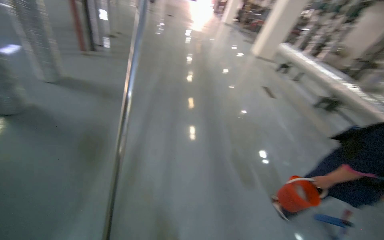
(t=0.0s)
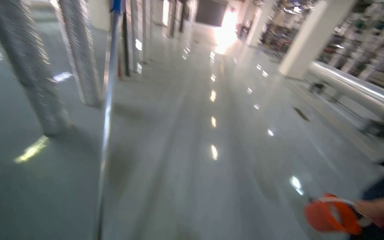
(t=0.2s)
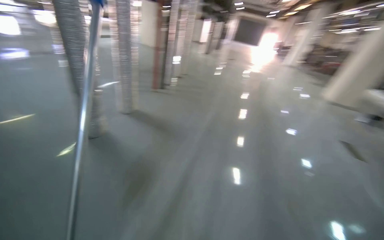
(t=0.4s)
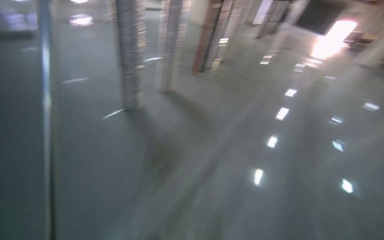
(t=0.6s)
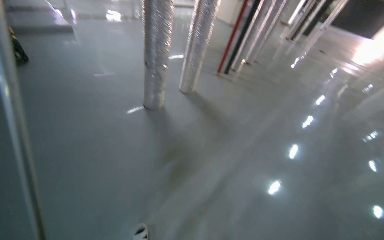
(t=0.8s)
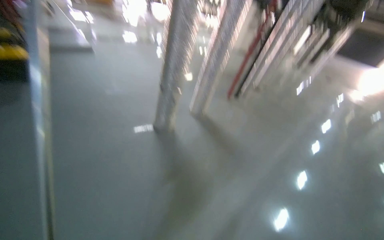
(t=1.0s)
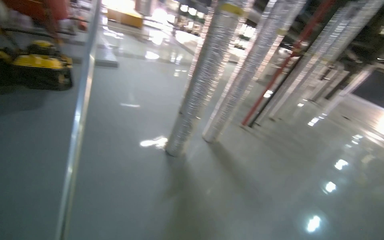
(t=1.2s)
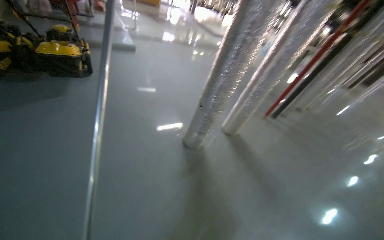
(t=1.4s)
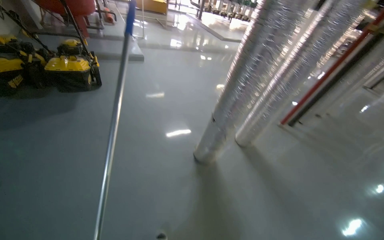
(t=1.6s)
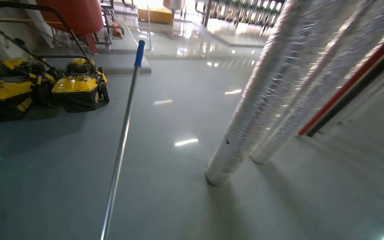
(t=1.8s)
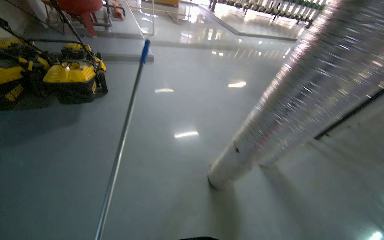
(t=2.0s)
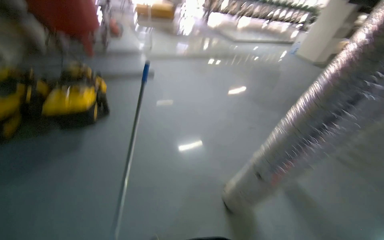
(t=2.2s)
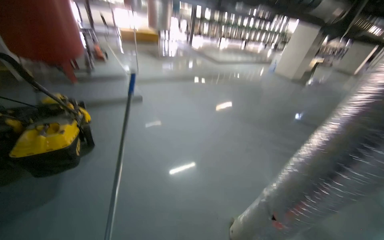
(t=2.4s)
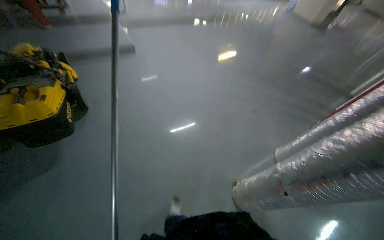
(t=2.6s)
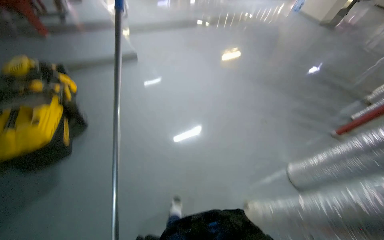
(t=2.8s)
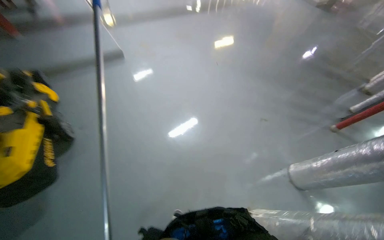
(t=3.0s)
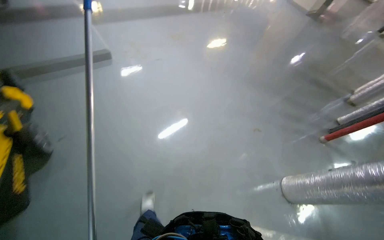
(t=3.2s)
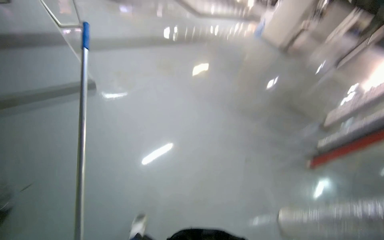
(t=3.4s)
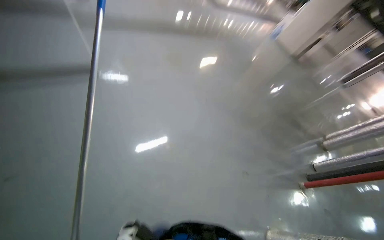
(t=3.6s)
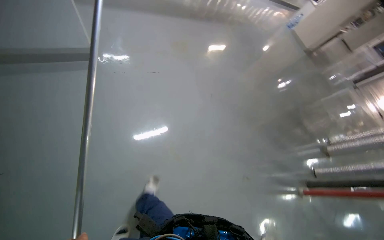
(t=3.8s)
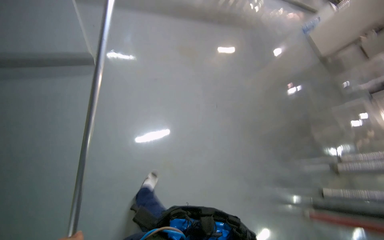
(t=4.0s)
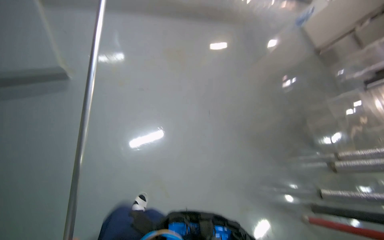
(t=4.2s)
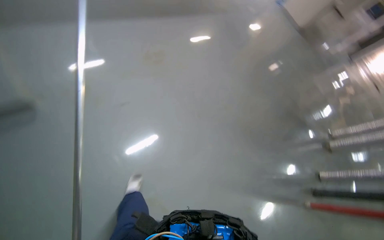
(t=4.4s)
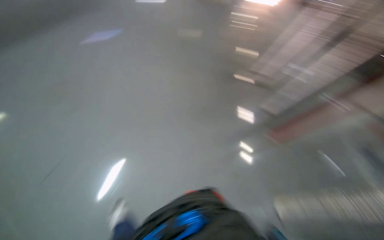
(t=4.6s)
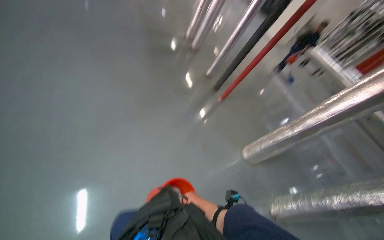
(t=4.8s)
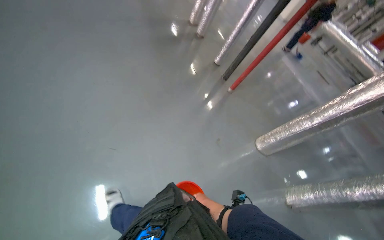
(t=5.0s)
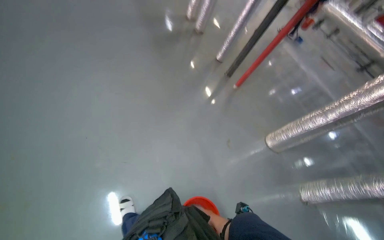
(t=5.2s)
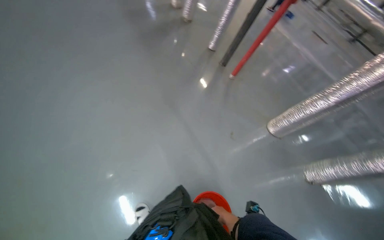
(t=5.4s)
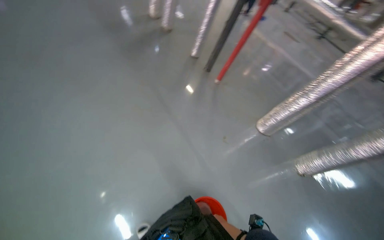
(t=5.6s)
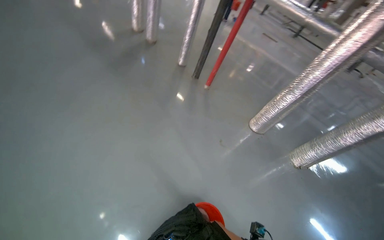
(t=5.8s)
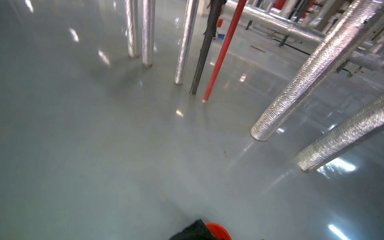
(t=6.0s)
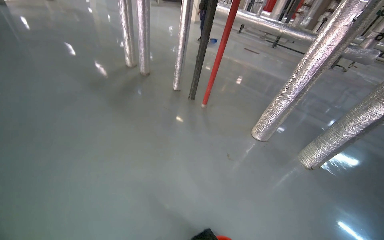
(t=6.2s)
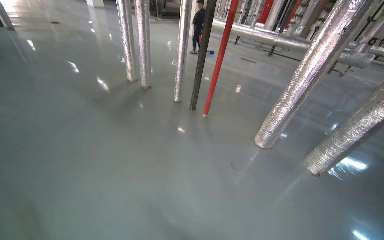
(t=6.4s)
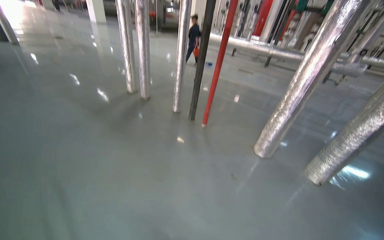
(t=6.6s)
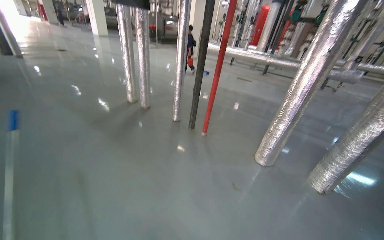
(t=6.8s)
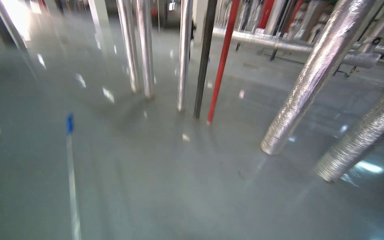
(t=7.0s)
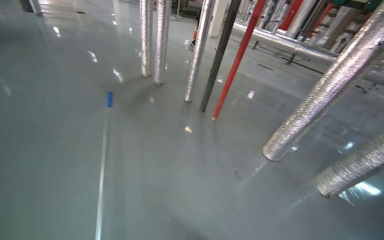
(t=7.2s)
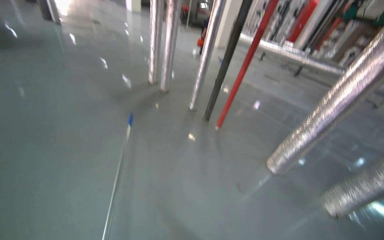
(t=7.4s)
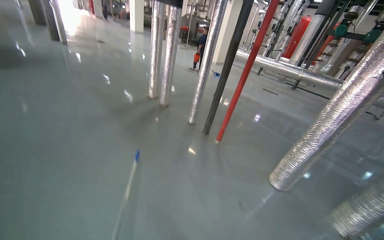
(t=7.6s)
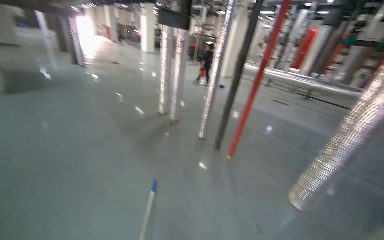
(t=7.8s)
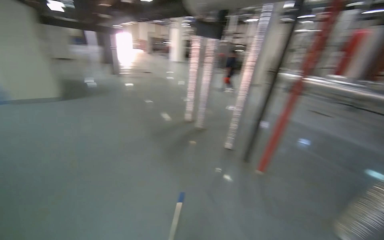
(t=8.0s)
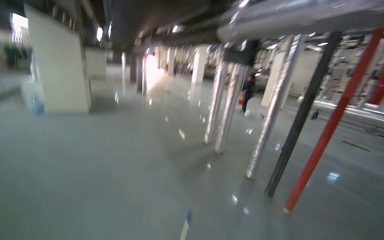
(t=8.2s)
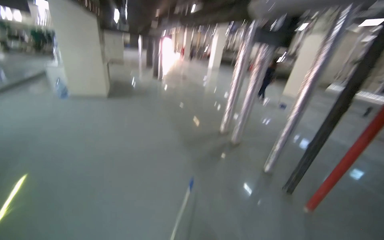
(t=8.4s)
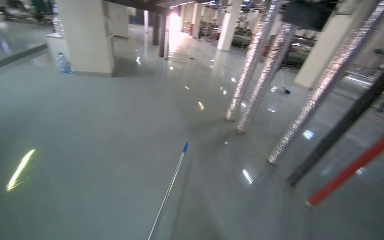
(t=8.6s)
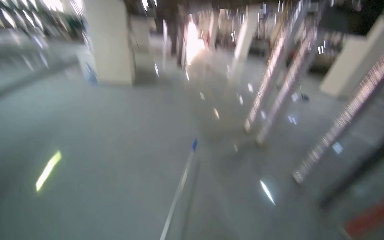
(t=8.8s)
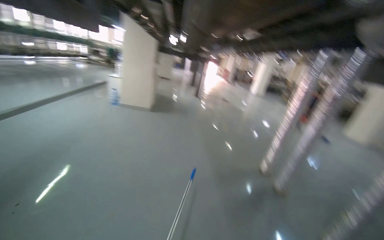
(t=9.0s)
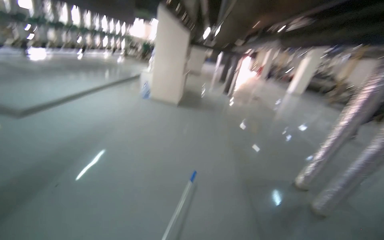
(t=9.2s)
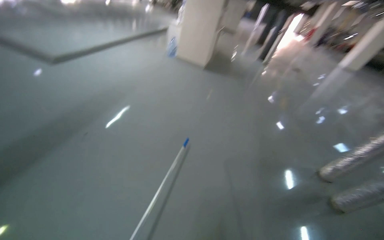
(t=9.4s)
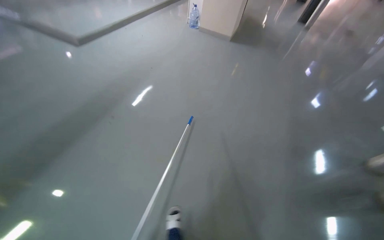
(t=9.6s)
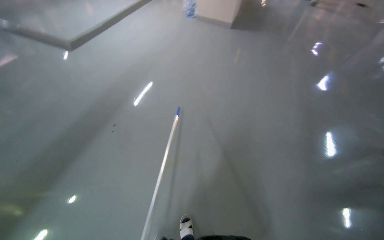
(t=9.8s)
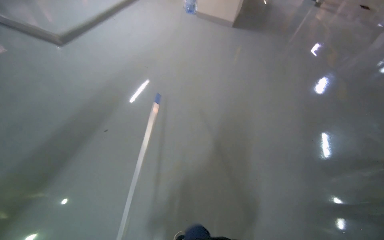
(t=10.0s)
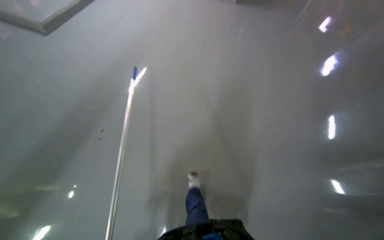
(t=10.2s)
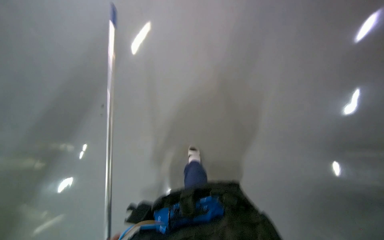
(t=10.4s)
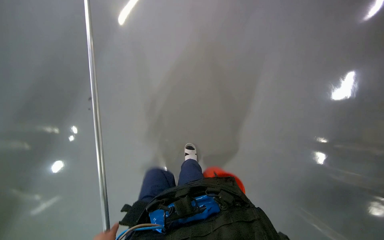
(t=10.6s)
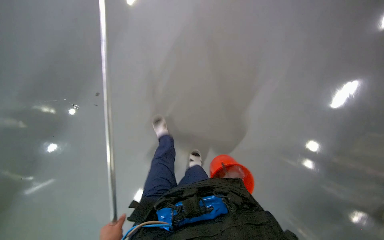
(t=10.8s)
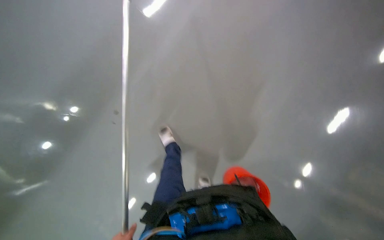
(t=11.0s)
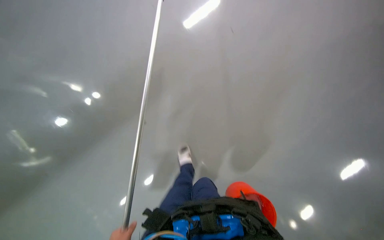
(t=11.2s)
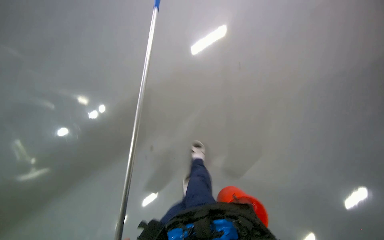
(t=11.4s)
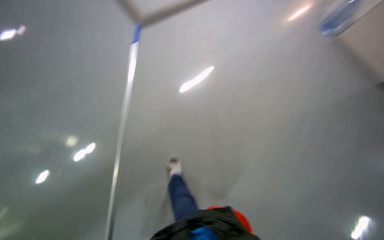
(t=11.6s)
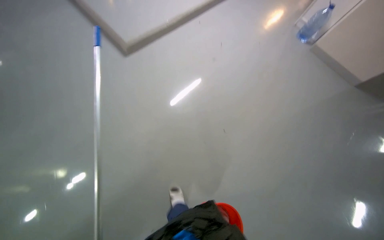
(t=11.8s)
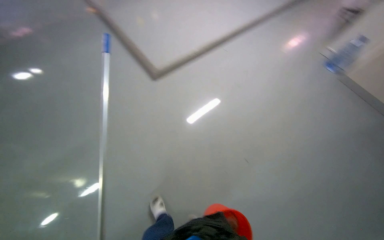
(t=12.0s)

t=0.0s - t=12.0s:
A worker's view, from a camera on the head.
Job: wiping surfaces.
The whole recording: Filling bucket and wiping window frames. The worker fills the bucket with water, carries it to the work area, and wipes the window frames.
t=3.0s - t=4.4s: The camera is carried about 1.5 m.
t=6.0s - t=7.6s: The view tilts some 15 degrees upward.
t=7.6s - t=9.0s: The wearer moves approximately 60 cm. The wearer looks some 40 degrees further to the left. The view tips upward by about 15 degrees.
t=9.0s - t=10.4s: The camera travels approximately 90 cm. The camera is aimed roughly 30 degrees further to the left. The wearer looks roughly 40 degrees further downward.
t=10.4s - t=12.0s: The view tilts about 30 degrees upward.

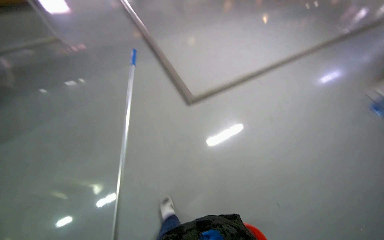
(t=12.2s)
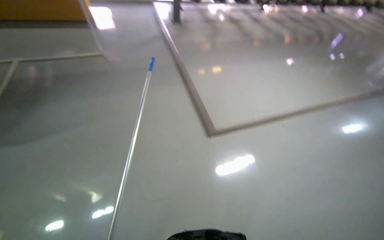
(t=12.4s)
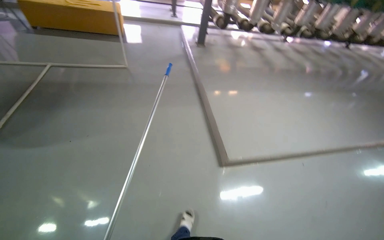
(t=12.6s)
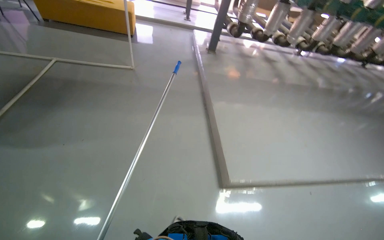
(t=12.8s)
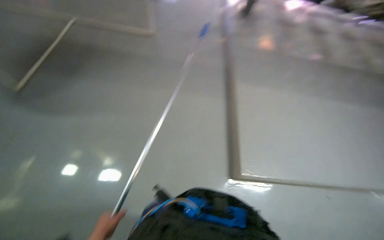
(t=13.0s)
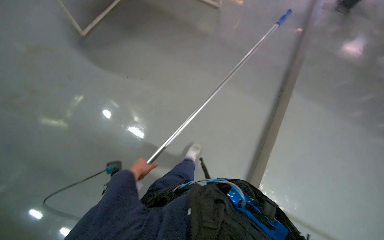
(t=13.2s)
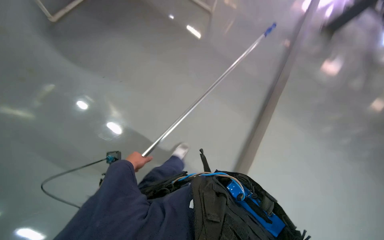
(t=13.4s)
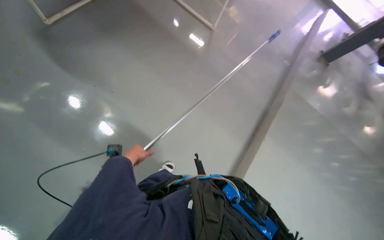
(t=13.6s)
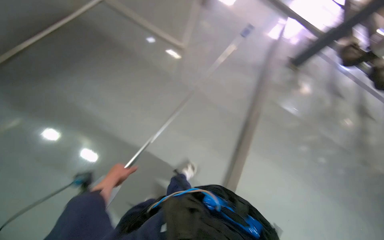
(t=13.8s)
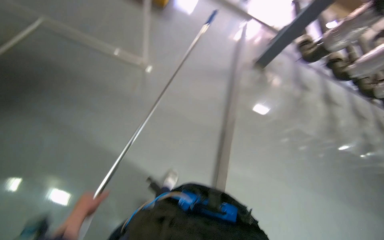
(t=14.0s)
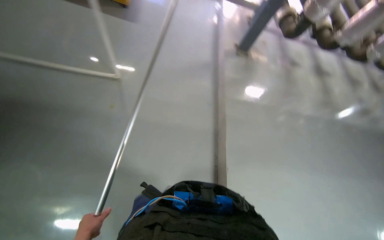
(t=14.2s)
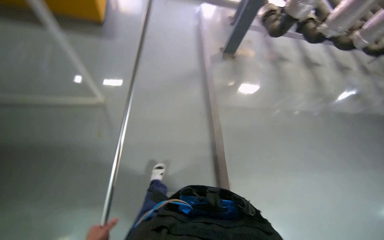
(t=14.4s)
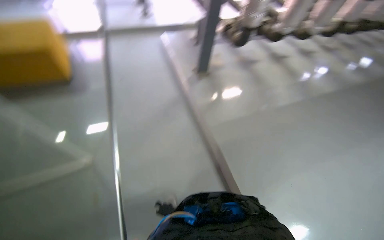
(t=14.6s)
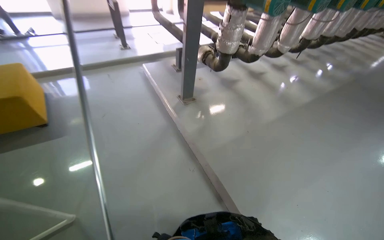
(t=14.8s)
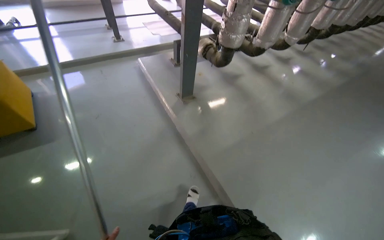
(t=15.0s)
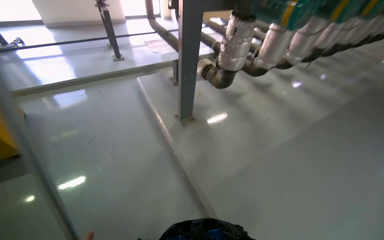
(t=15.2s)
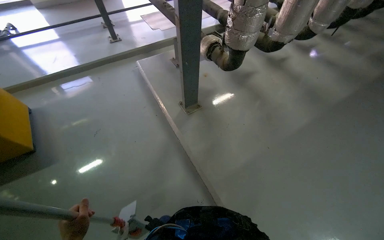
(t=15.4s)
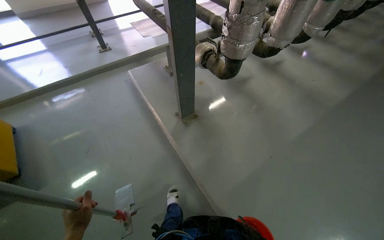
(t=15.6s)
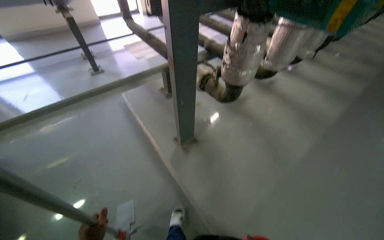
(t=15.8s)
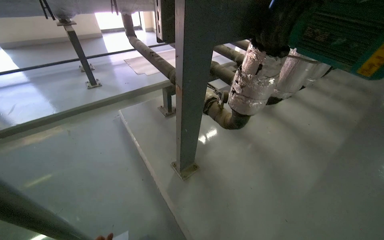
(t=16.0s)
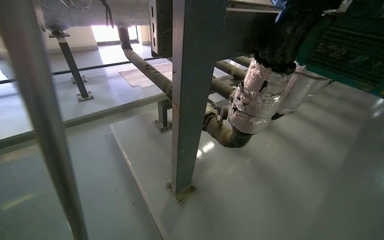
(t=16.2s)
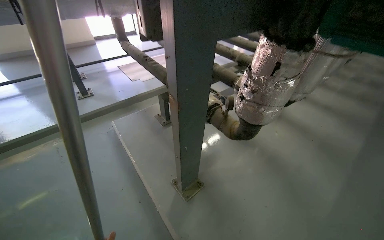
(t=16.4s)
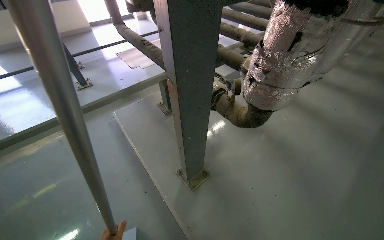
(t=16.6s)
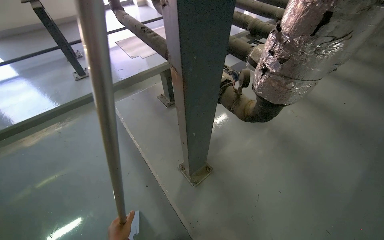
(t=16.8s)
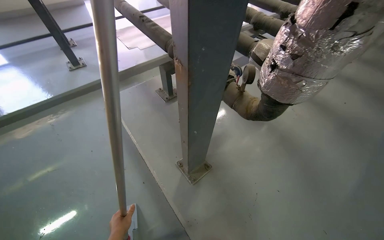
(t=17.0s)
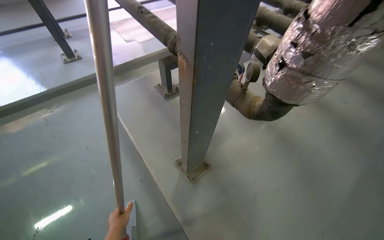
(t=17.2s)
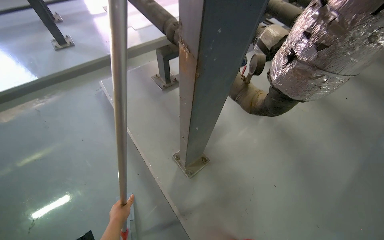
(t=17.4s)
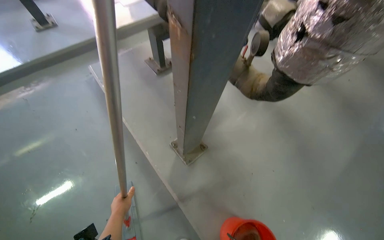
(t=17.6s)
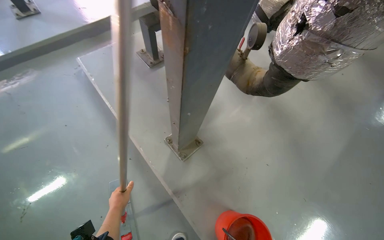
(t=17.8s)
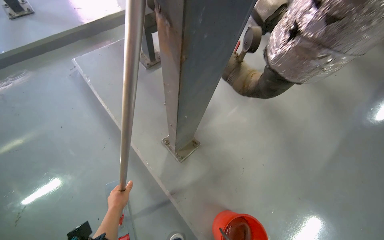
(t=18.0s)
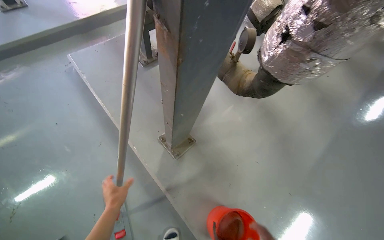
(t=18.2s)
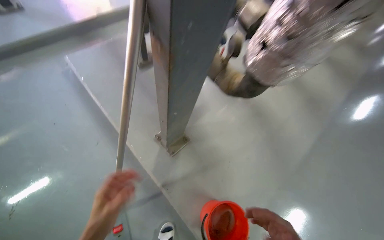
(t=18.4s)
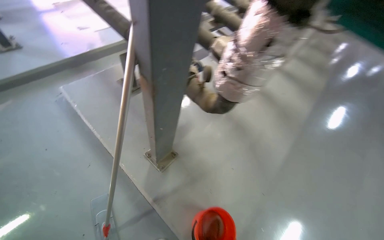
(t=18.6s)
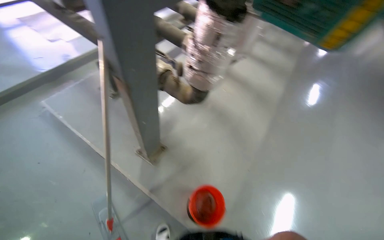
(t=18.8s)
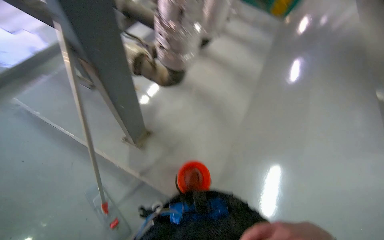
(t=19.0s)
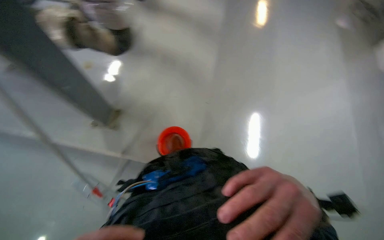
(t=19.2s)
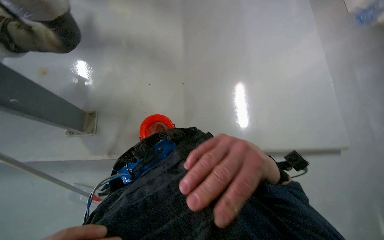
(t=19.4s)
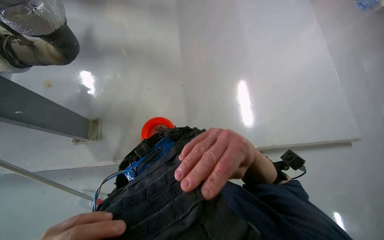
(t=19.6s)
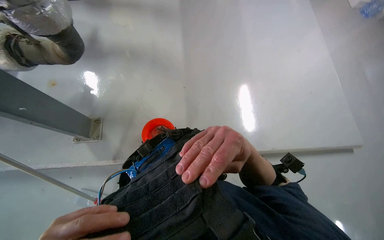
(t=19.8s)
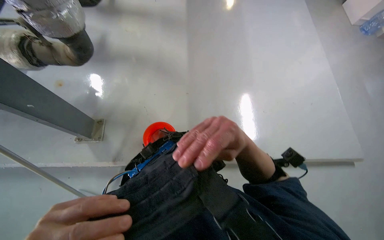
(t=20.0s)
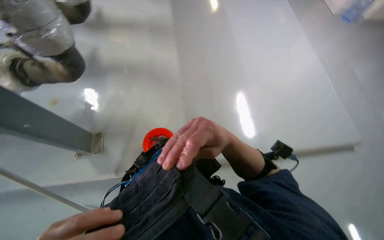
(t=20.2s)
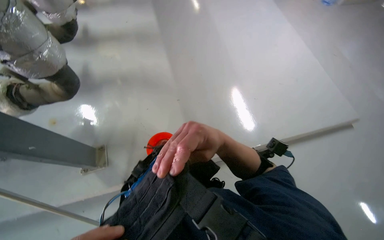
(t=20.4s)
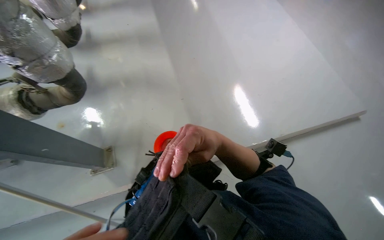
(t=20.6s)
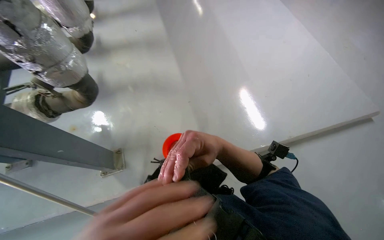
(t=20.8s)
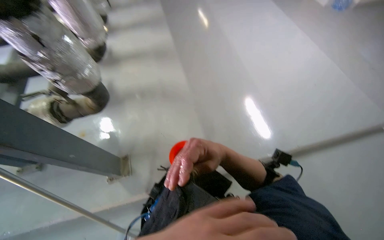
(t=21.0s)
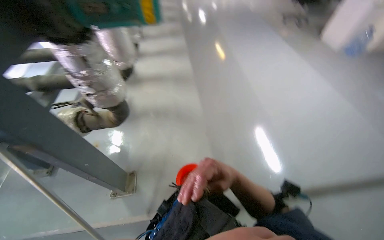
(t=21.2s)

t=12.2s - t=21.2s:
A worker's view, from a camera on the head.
Job: wiping surfaces.
The whole recording: Filling bucket and wiping window frames. The worker fills the bucket with water, carries it to the work area, and wipes the window frames.
t=12.2s - t=13.8s: The camera is carried roughly 1 m. The head rotates approximately 55 degrees to the left.
t=15.2s - t=16.6s: The camera travels about 80 cm.
t=16.6s - t=18.2s: The wearer looks some 20 degrees further downward.
t=18.2s - t=19.8s: The camera is carried approximately 60 cm. The head rotates roughly 45 degrees to the right.
t=19.8s - t=21.2s: The camera pitches upward, by about 15 degrees.
